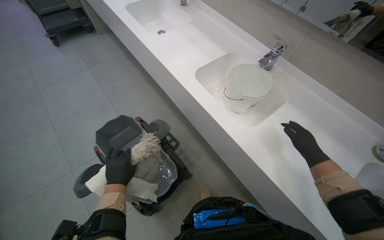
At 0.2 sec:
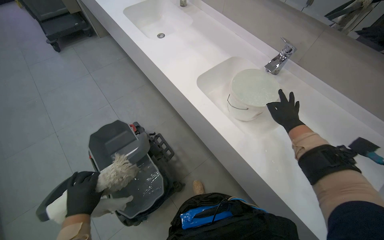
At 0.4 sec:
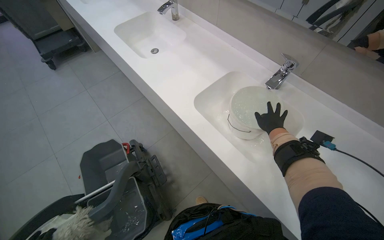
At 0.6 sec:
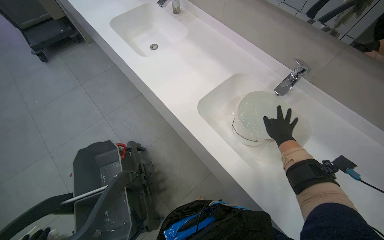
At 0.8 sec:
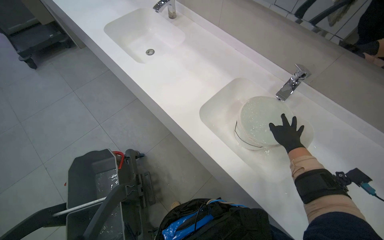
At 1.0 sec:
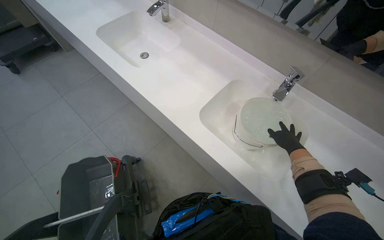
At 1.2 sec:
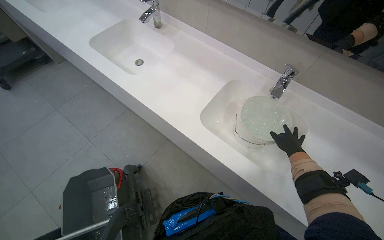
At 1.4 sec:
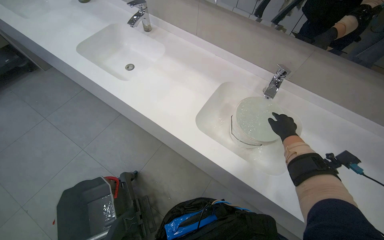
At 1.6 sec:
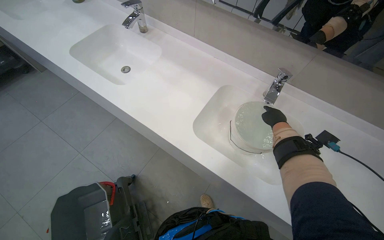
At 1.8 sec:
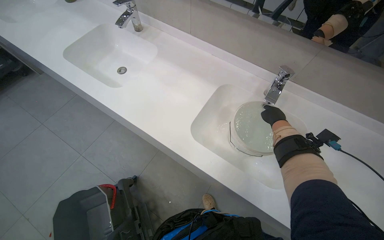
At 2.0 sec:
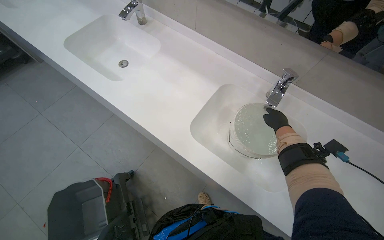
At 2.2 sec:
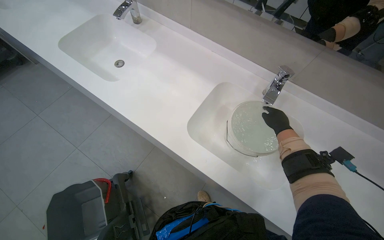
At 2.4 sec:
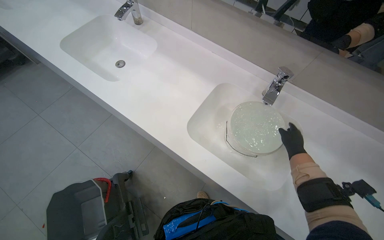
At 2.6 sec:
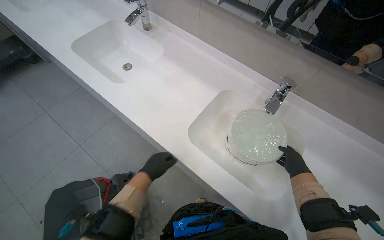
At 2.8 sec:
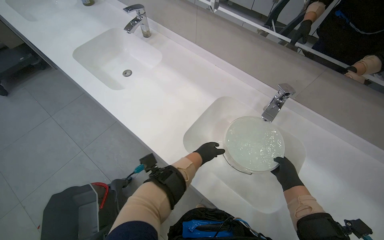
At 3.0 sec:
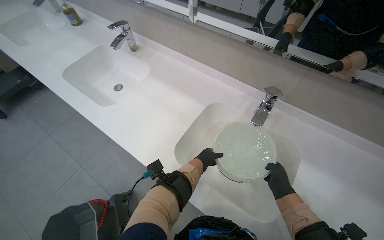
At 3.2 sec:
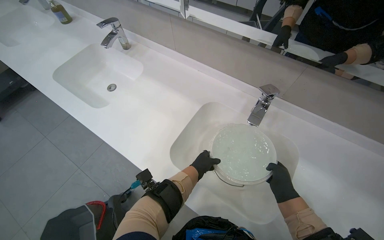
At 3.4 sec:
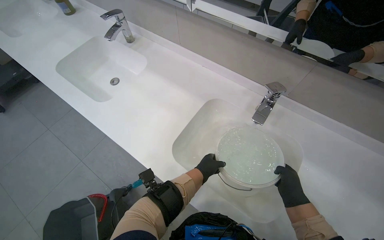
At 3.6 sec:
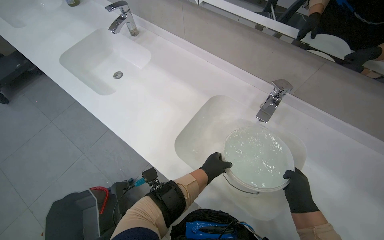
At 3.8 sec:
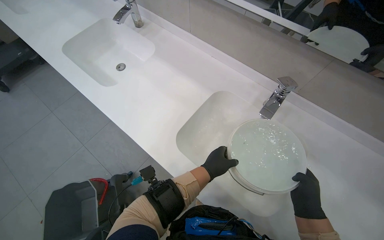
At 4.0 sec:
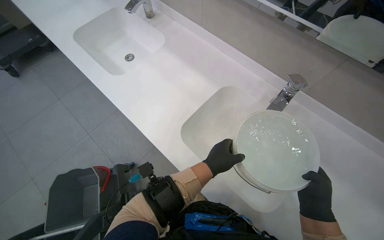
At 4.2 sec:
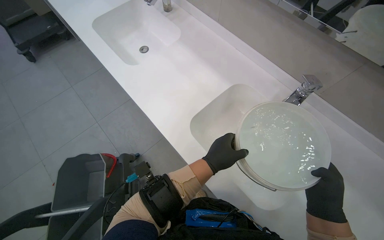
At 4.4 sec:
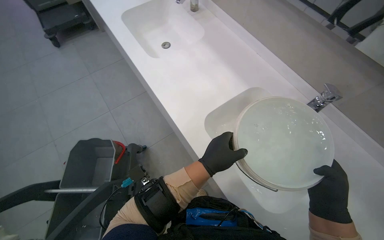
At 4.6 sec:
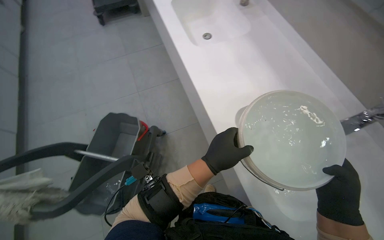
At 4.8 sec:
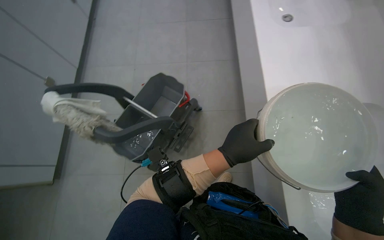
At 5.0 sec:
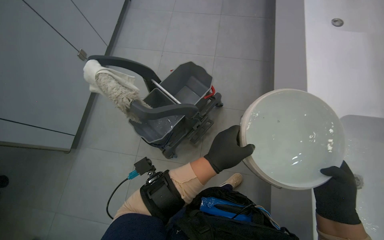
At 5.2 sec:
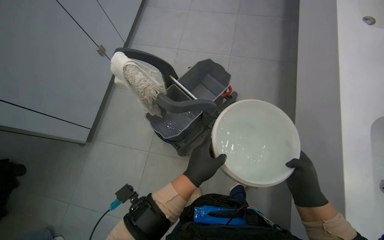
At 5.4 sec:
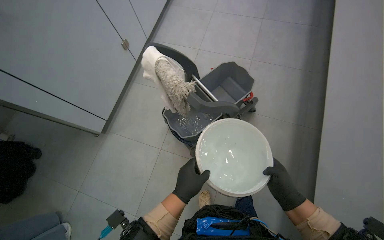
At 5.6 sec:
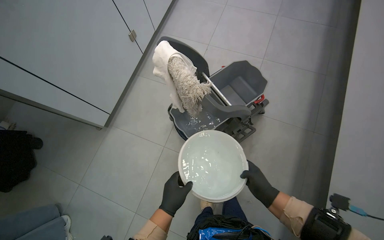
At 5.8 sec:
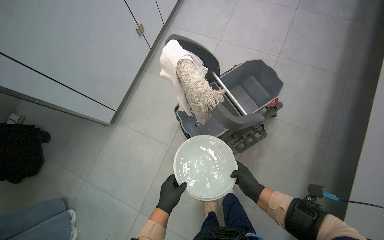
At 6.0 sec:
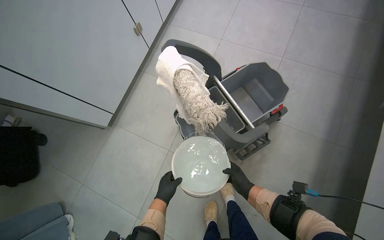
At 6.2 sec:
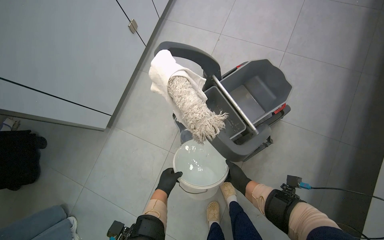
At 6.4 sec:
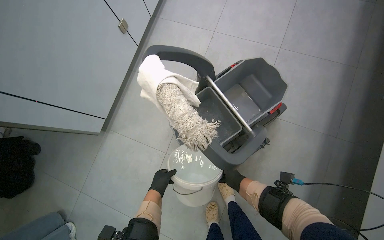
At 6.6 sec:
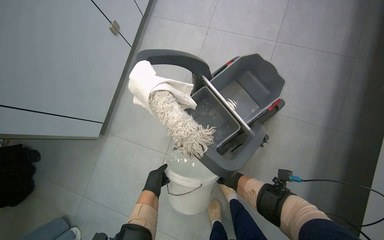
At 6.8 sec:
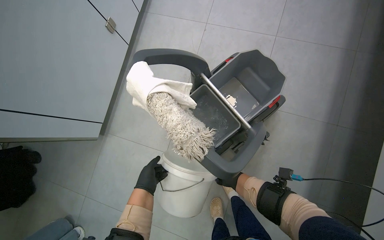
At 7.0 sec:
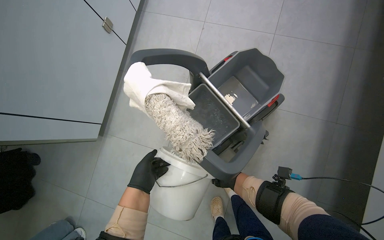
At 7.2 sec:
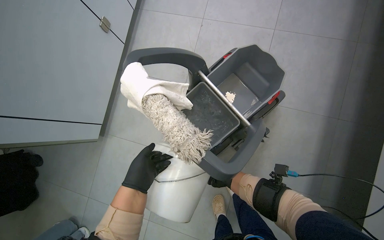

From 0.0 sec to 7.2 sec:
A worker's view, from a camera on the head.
Job: preparing cleaning supplies.
The whole recording: Filling cleaning buckets with water. The worker fills blue and white buckets with water from the sink and pours them into the cleaning cart.
From 0.0 sec to 1.4 sec: The right hand heads up the picture and farther from the camera, covering some 35 cm.
From 4.4 sec to 5.8 sec: The wearer looks about 30 degrees further to the left. The right hand heads farther from the camera and to the left, covering about 50 cm. Meanwhile the left hand moves to the left and farther from the camera, roughly 40 cm.
From 5.8 sec to 7.2 sec: The right hand swings nearer and farther, roughly 10 cm each way, with 2 reversals. Meanwhile the left hand is displaced up the picture by about 25 cm, and reaches about 20 cm farther from the camera, then returns.
